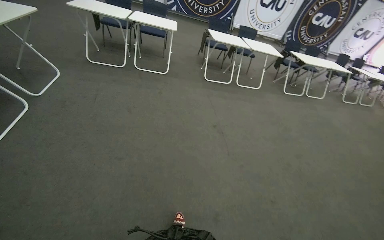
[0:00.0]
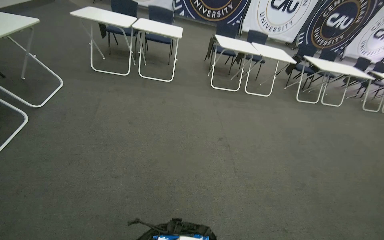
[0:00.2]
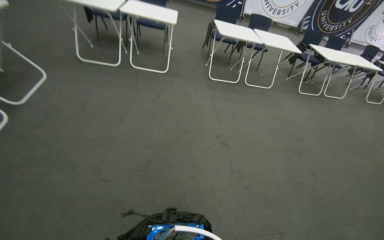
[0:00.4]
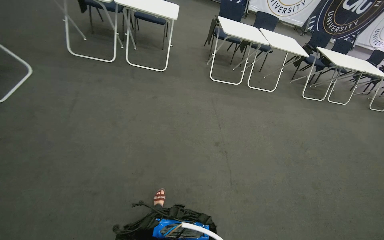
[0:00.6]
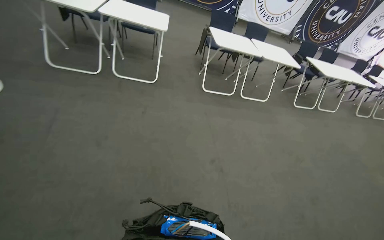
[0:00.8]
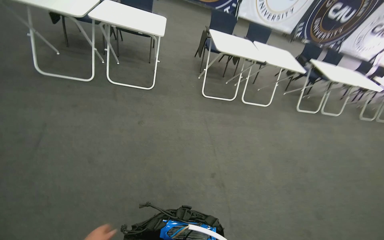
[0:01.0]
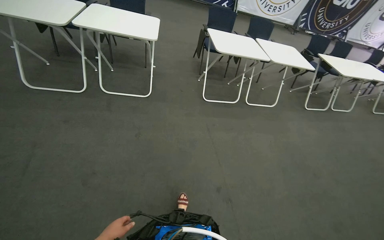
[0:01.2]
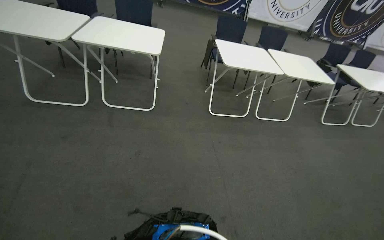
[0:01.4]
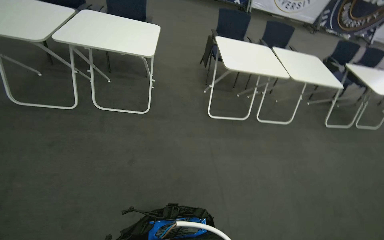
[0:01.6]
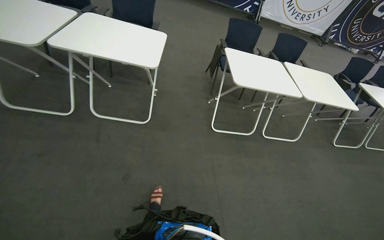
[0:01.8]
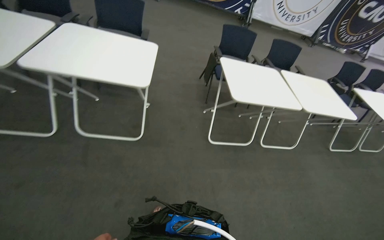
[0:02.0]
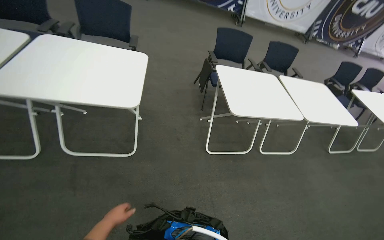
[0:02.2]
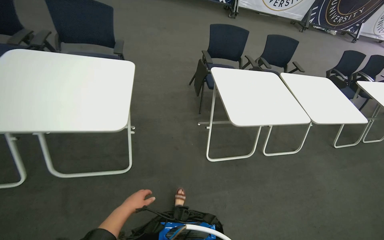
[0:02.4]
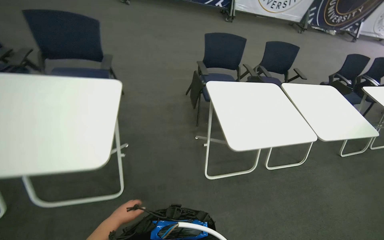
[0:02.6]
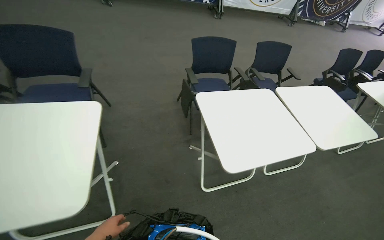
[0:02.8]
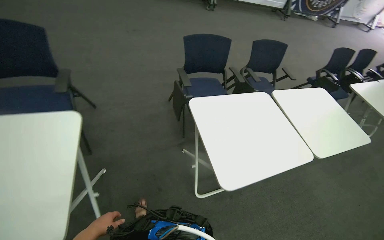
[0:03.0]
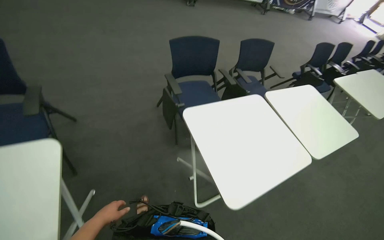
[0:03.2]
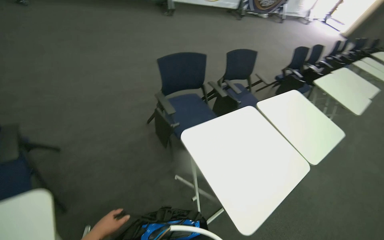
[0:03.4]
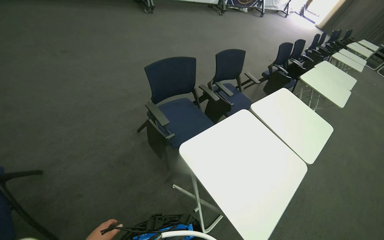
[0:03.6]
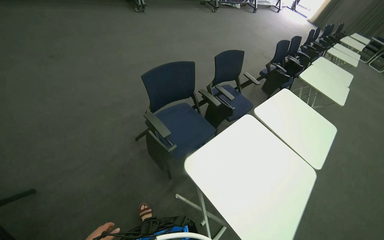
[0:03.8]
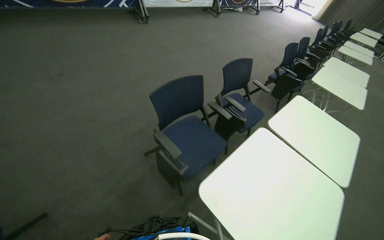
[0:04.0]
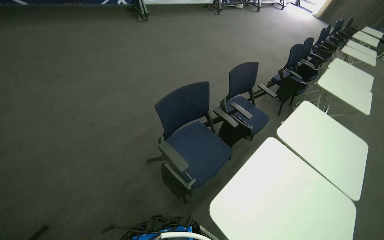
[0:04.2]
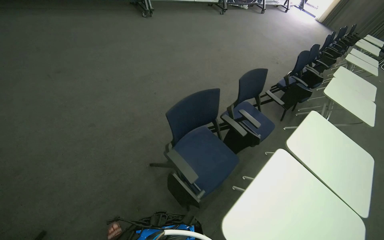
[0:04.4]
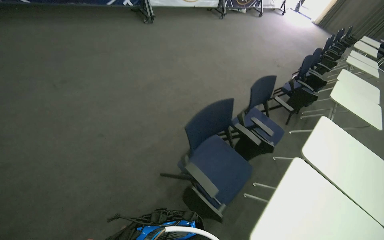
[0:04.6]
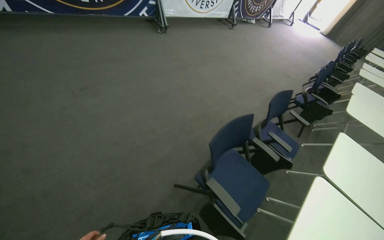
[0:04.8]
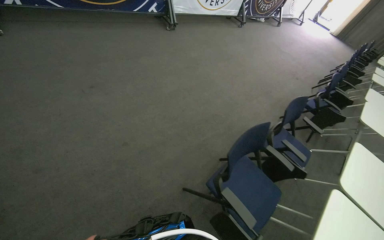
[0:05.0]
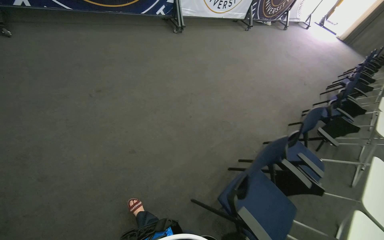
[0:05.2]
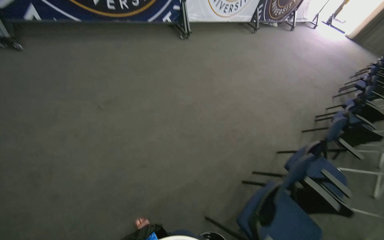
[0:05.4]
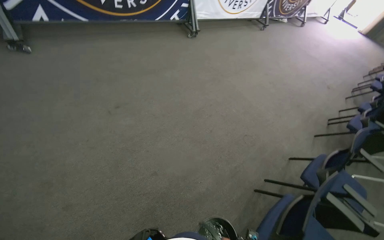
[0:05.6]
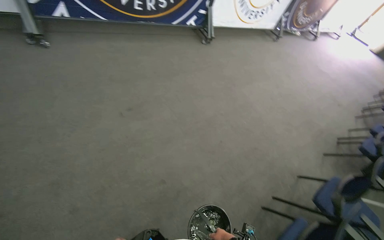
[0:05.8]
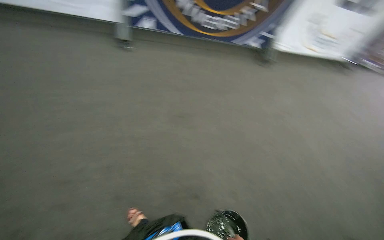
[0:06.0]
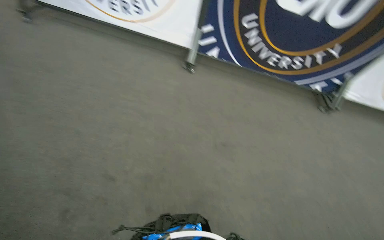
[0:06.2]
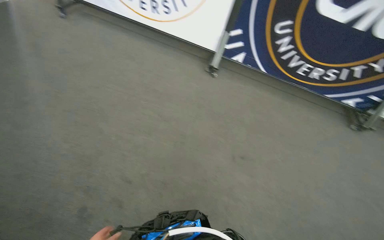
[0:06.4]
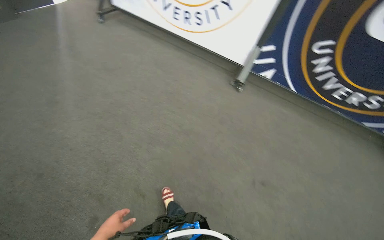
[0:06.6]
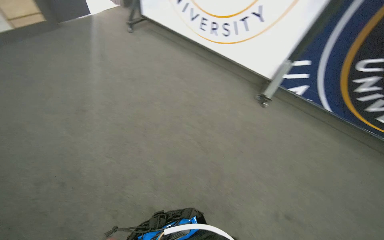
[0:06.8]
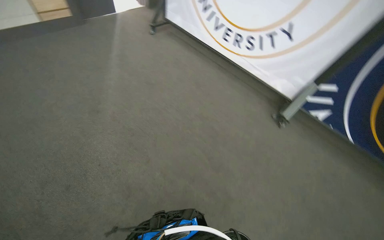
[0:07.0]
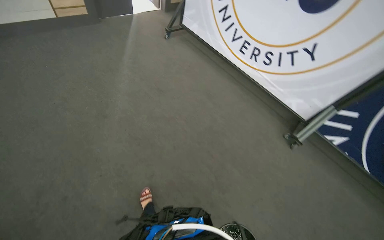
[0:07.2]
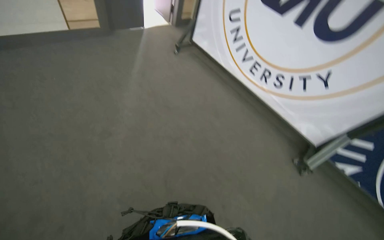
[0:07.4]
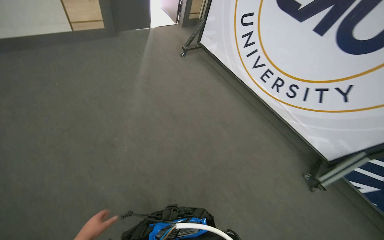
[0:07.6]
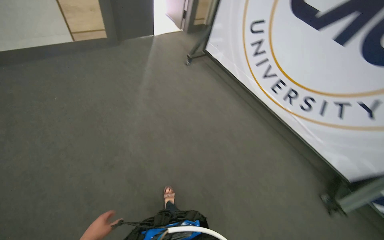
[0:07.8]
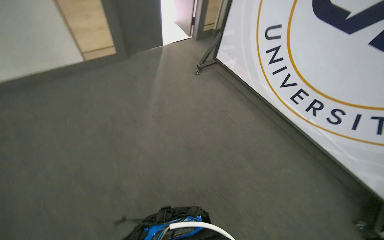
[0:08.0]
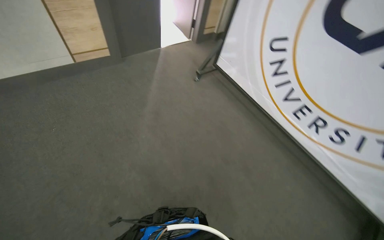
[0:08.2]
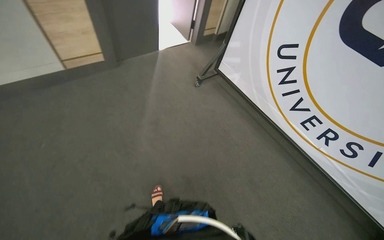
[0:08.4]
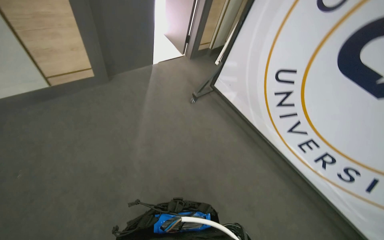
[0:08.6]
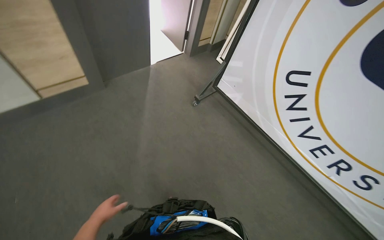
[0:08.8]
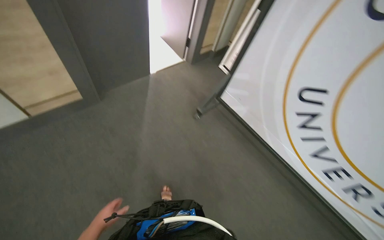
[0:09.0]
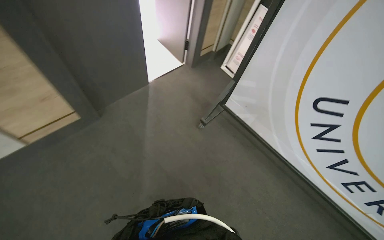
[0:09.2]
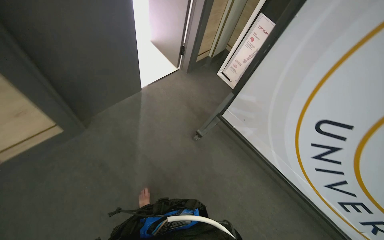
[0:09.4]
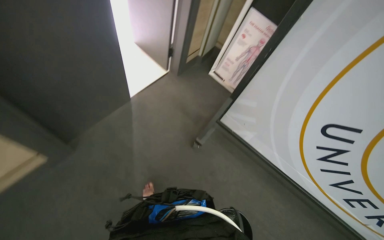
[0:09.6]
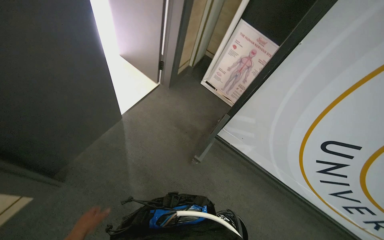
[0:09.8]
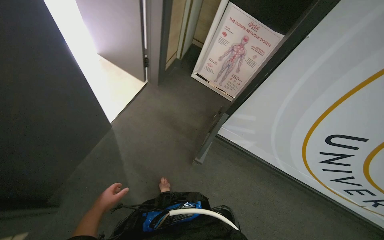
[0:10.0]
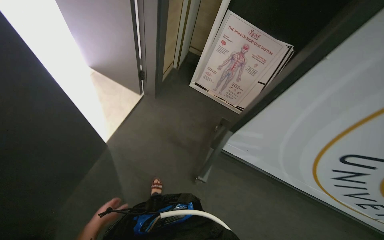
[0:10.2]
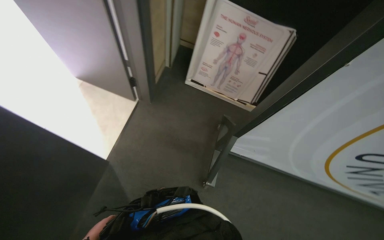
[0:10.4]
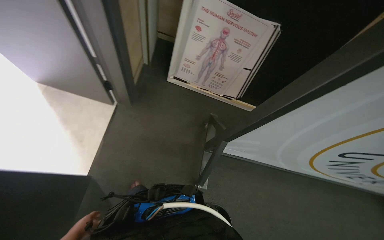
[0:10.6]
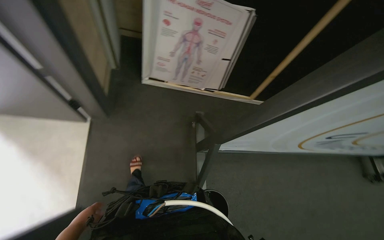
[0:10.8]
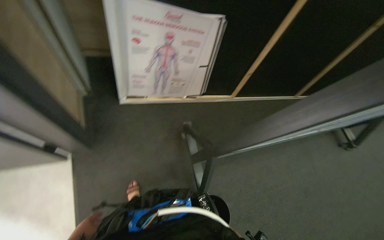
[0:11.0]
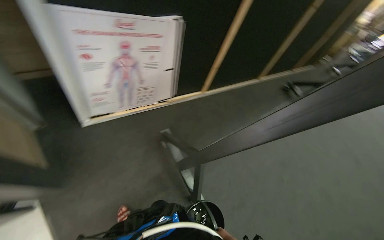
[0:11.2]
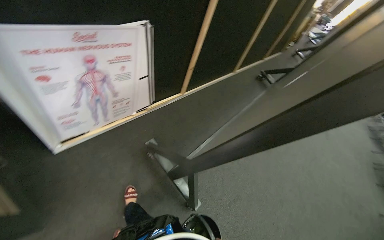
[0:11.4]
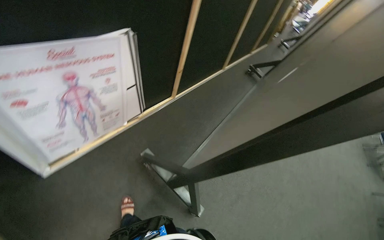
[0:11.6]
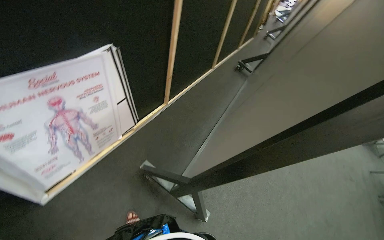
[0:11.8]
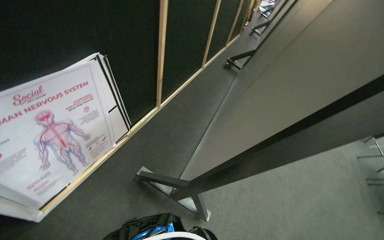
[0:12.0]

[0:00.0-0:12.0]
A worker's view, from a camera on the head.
Job: preparing cleaning supplies.
The whole recording: Assembling duster handle. The worker assembles the duster handle by connecting two parts.
0:00.0 to 0:01.6: The head travels about 1.5 m.
0:01.6 to 0:03.0: The camera travels approximately 1 m.
0:03.0 to 0:04.4: The camera travels about 80 cm. The wearer looks about 25 degrees further to the right.
0:04.4 to 0:06.0: The camera travels some 1 m. The head rotates roughly 30 degrees to the left.
0:06.0 to 0:07.6: The camera is carried roughly 90 cm. The wearer looks approximately 65 degrees further to the left. The view tilts about 25 degrees upward.
0:07.6 to 0:09.0: The wearer moves roughly 90 cm. The view tips upward by approximately 15 degrees.
0:09.0 to 0:10.4: The camera is carried about 40 cm.
0:10.4 to 0:12.0: The wearer's head swings approximately 75 degrees to the right.

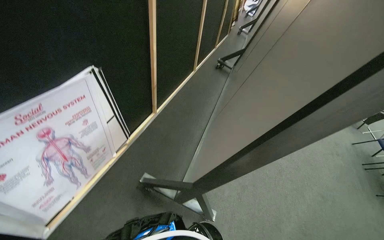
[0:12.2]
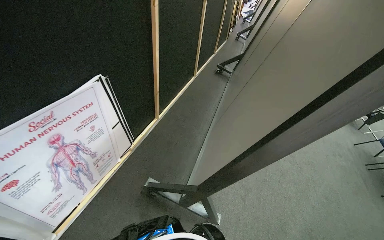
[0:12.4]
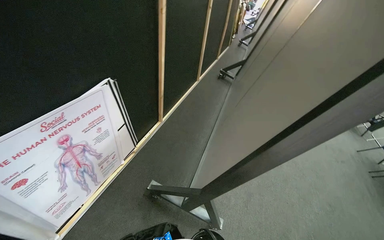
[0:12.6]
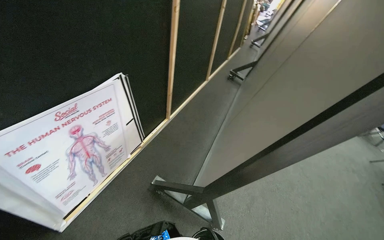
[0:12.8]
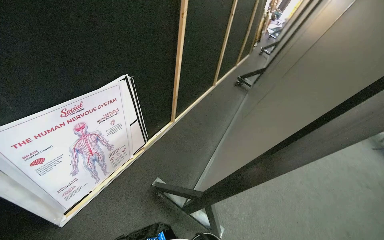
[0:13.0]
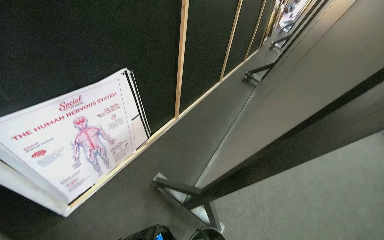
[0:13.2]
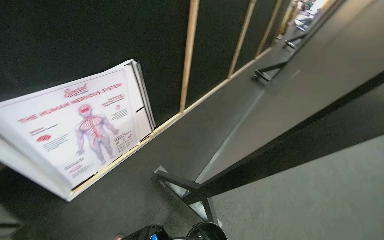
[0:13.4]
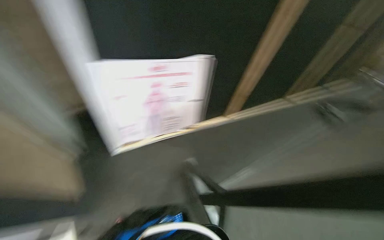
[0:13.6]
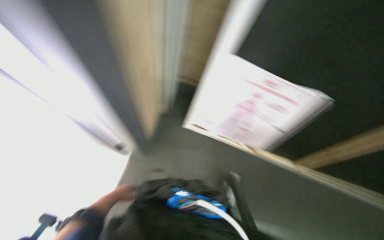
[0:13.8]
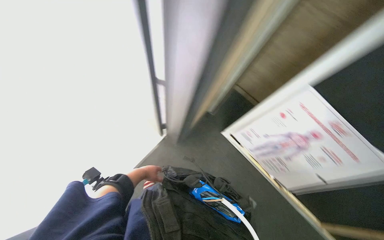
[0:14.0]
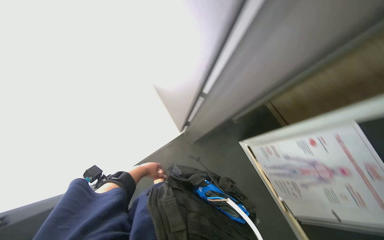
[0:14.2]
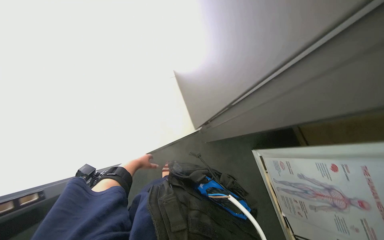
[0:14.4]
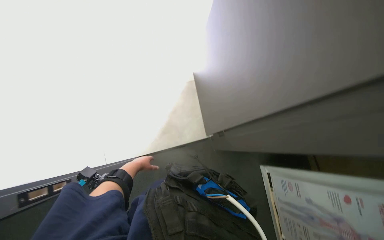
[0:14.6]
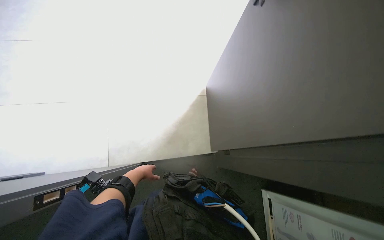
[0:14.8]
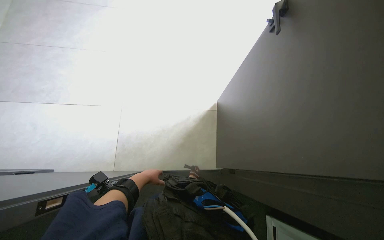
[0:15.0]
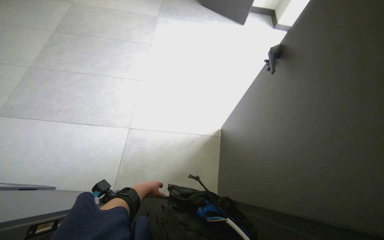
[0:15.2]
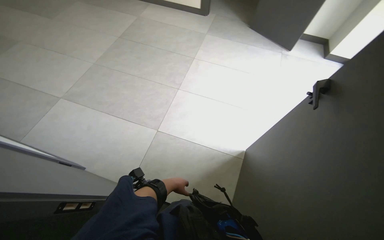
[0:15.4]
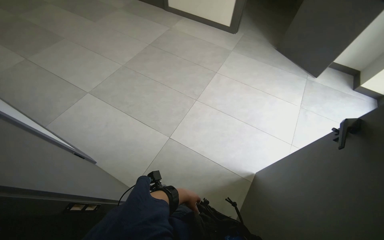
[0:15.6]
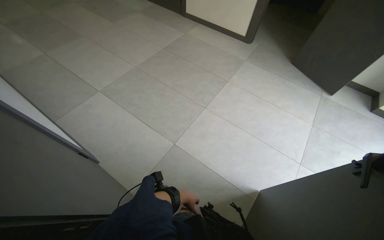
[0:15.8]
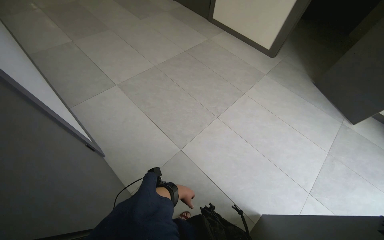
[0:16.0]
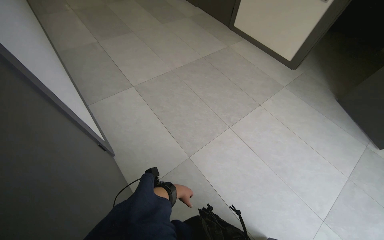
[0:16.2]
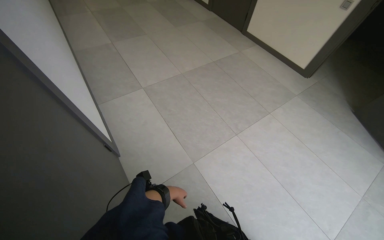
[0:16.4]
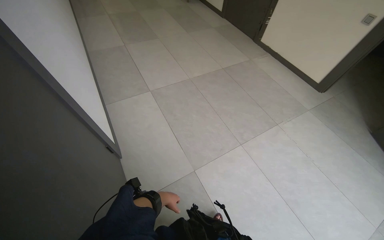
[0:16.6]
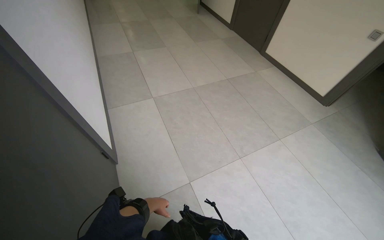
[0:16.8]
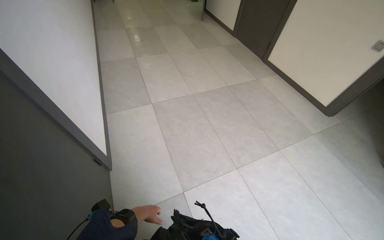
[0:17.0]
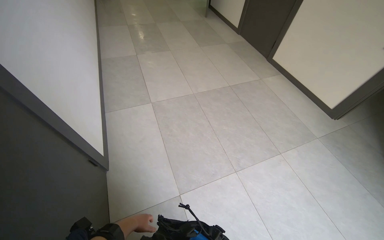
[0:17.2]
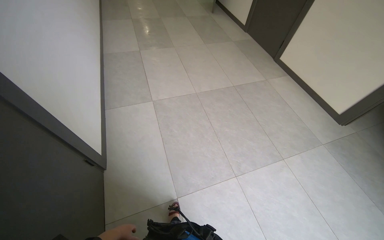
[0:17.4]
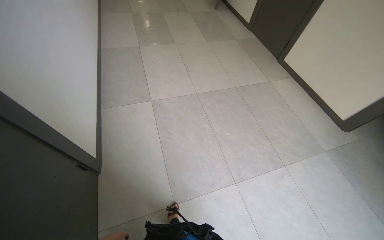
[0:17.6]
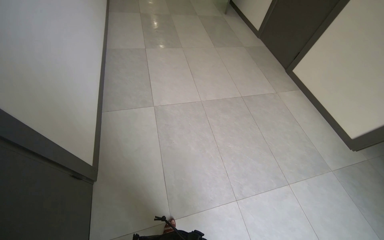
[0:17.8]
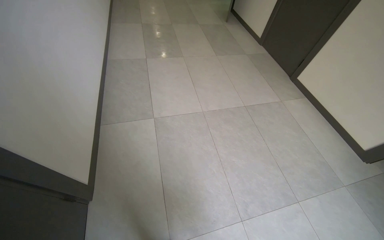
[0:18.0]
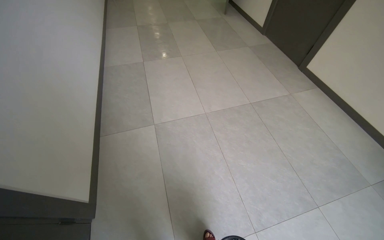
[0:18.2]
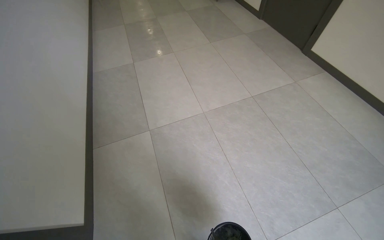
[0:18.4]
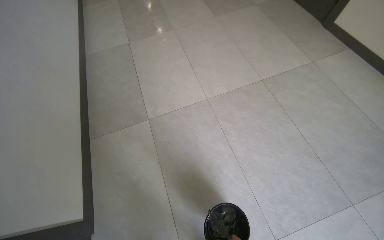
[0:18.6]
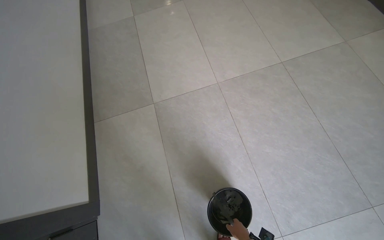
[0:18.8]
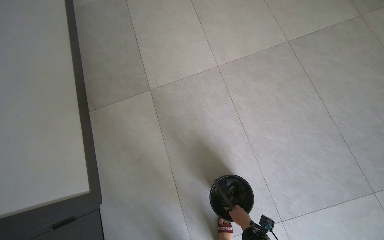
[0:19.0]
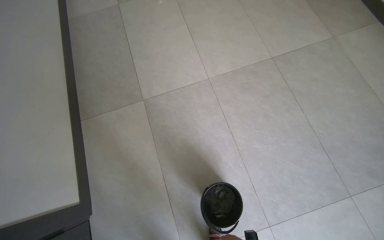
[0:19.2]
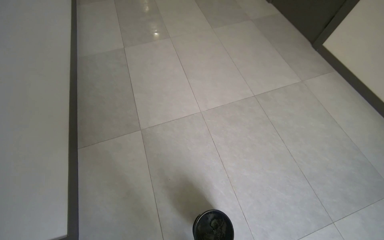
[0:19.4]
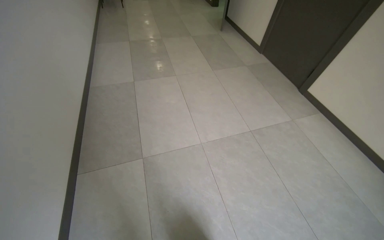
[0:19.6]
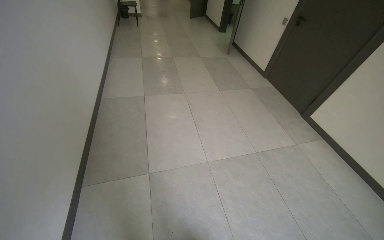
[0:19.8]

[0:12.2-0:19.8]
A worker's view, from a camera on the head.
Job: preparing cleaning supplies.
The whole recording: Assembling duster handle. The worker assembles the duster handle by connecting two parts.
0:12.2 to 0:13.8: The wearer looks roughly 80 degrees further to the left.
0:13.8 to 0:15.2: The wearer looks roughly 80 degrees further to the left. The wearer looks some 20 degrees further upward.
0:15.2 to 0:16.8: The head rotates approximately 60 degrees to the left. The camera pitches upward, by roughly 15 degrees.
0:16.8 to 0:18.2: The camera is carried some 60 cm.
